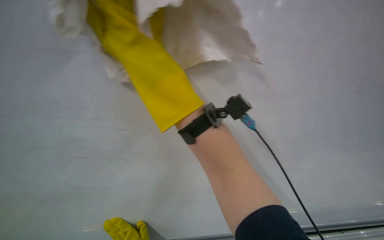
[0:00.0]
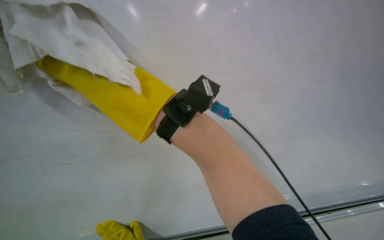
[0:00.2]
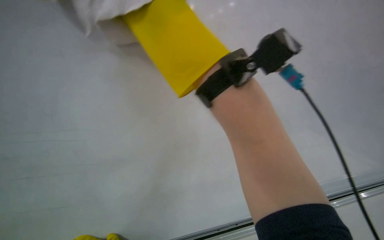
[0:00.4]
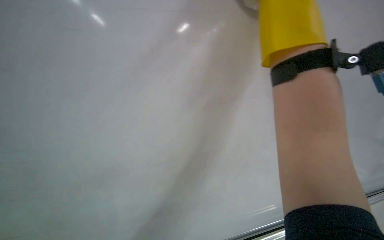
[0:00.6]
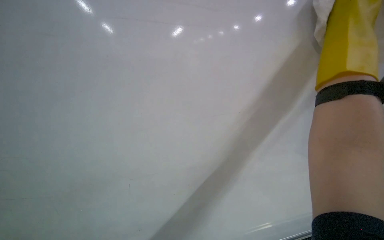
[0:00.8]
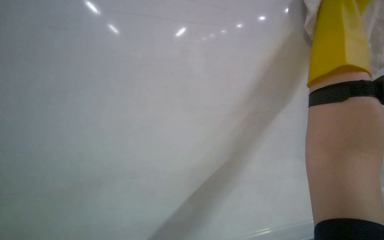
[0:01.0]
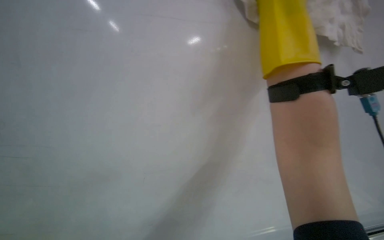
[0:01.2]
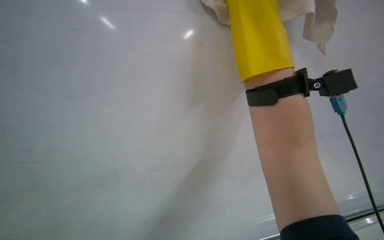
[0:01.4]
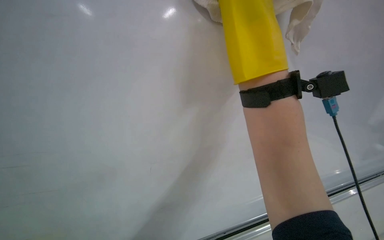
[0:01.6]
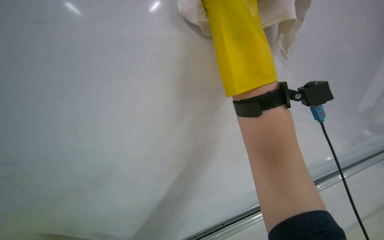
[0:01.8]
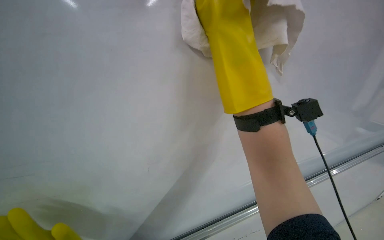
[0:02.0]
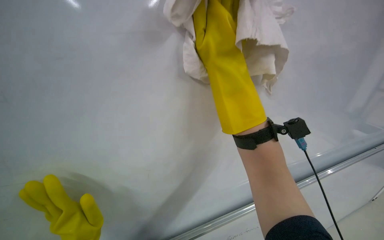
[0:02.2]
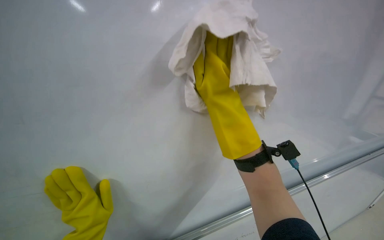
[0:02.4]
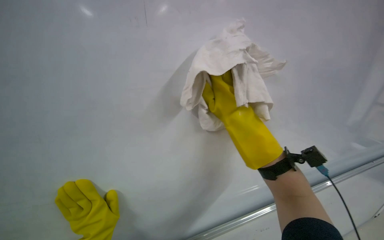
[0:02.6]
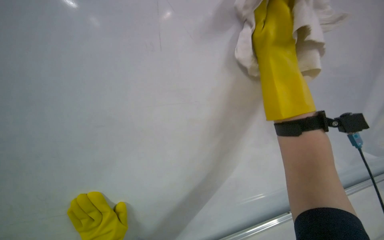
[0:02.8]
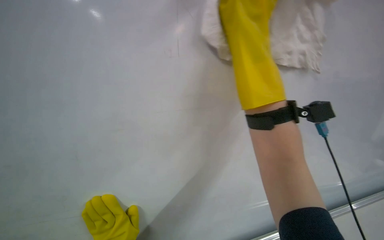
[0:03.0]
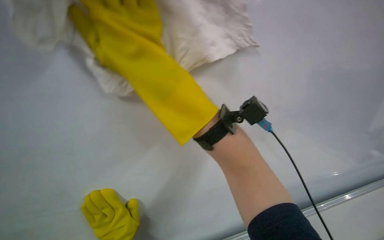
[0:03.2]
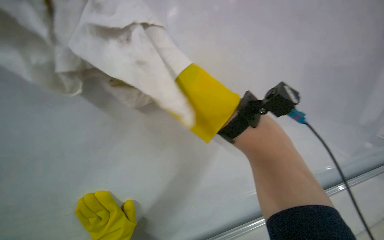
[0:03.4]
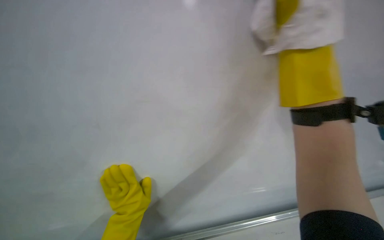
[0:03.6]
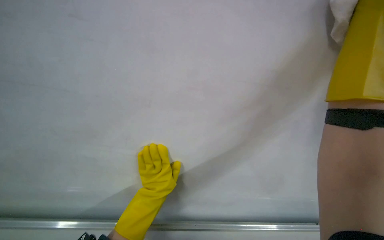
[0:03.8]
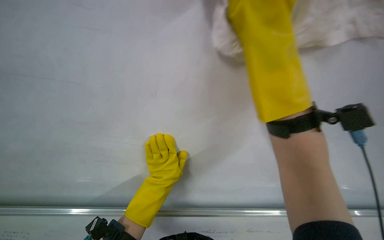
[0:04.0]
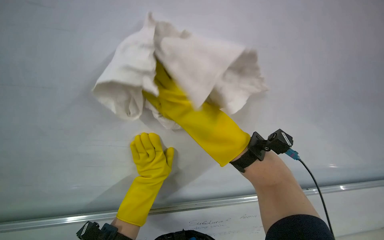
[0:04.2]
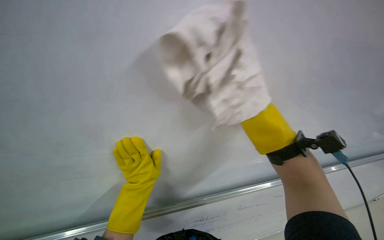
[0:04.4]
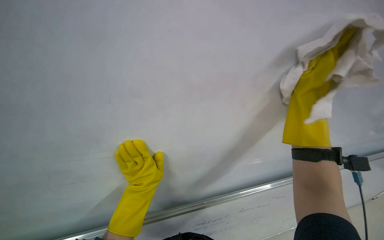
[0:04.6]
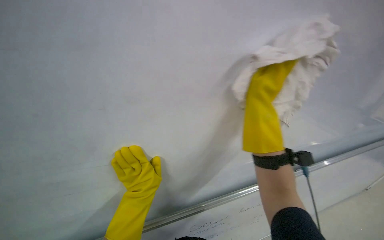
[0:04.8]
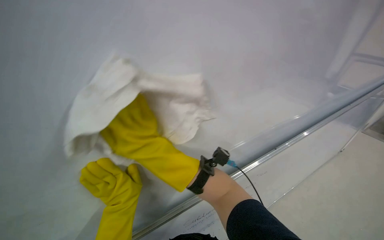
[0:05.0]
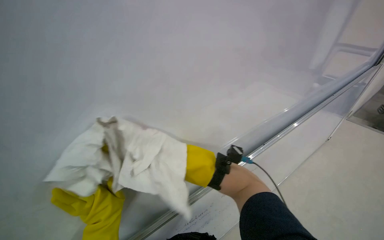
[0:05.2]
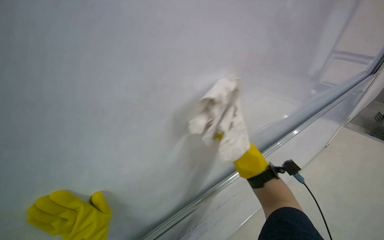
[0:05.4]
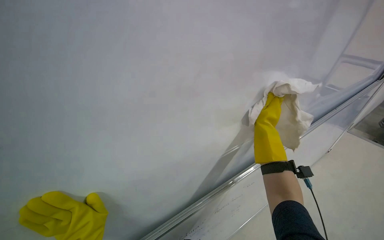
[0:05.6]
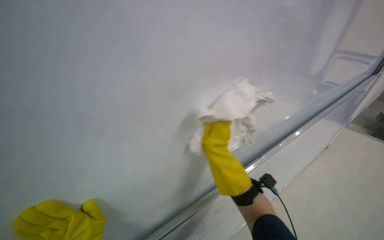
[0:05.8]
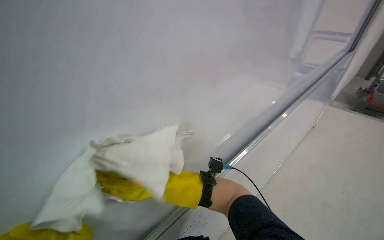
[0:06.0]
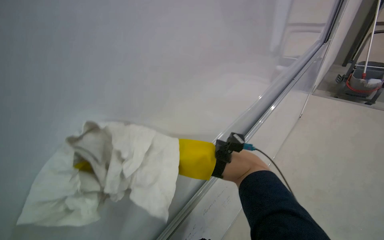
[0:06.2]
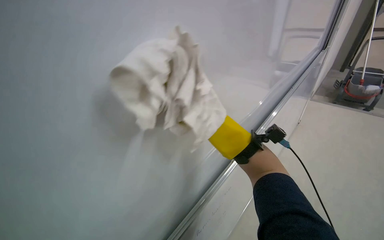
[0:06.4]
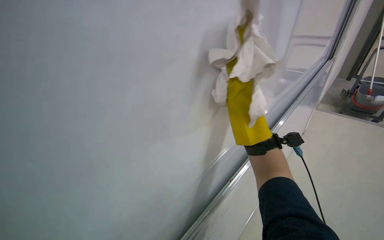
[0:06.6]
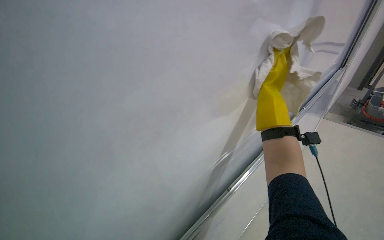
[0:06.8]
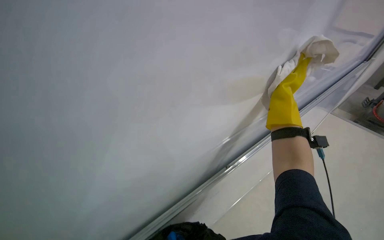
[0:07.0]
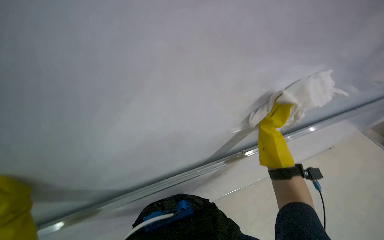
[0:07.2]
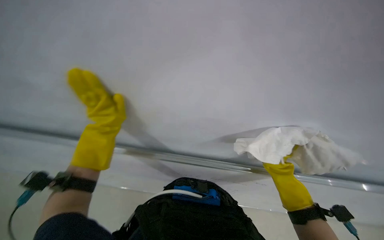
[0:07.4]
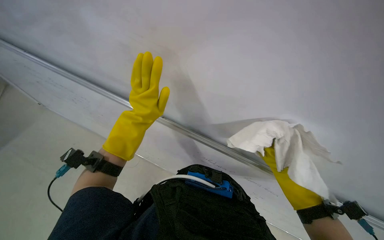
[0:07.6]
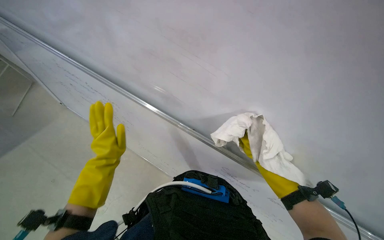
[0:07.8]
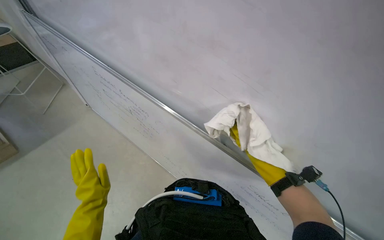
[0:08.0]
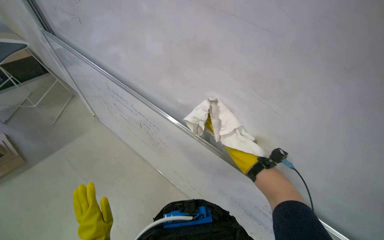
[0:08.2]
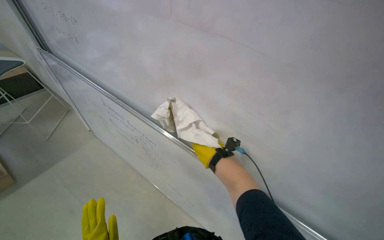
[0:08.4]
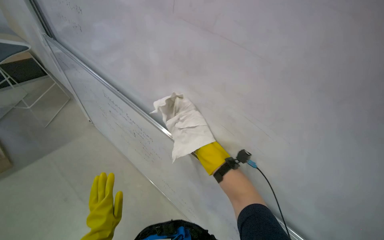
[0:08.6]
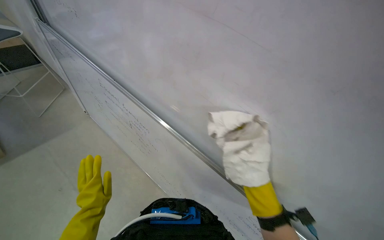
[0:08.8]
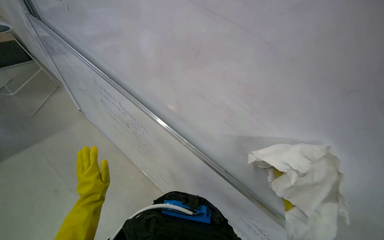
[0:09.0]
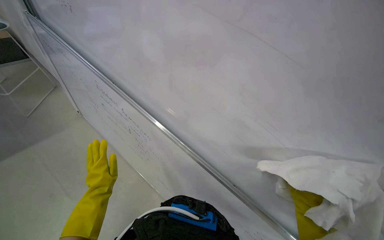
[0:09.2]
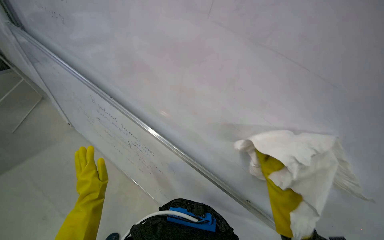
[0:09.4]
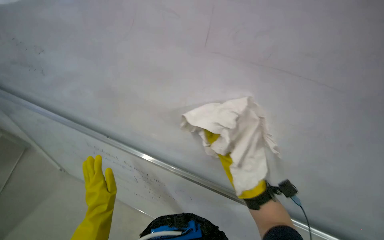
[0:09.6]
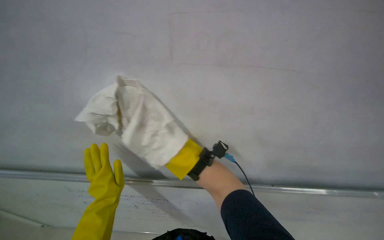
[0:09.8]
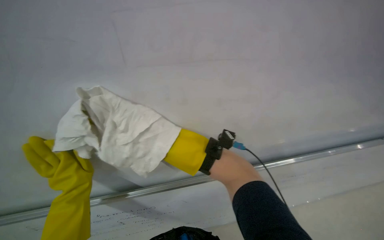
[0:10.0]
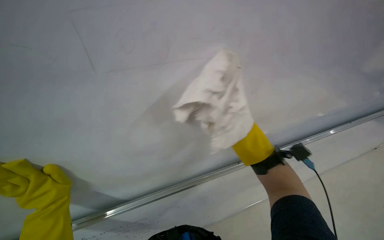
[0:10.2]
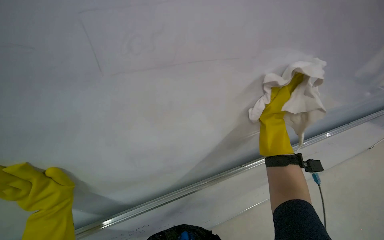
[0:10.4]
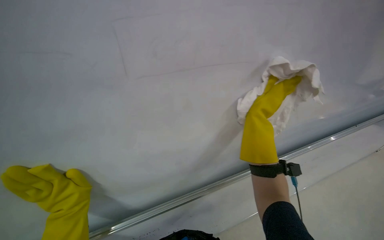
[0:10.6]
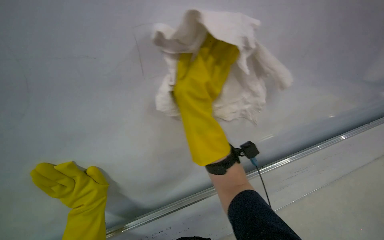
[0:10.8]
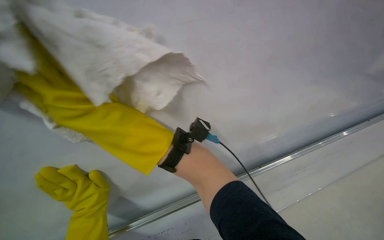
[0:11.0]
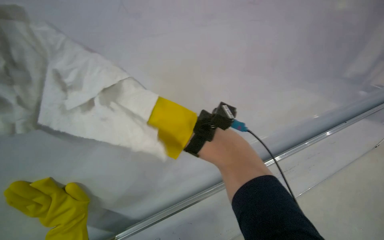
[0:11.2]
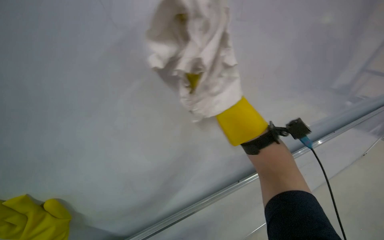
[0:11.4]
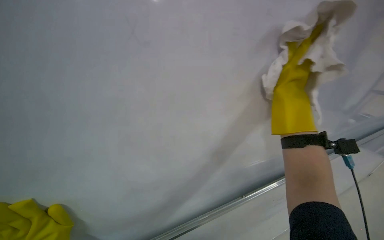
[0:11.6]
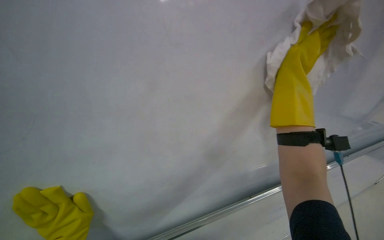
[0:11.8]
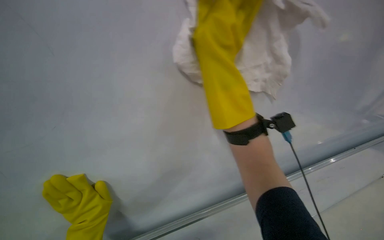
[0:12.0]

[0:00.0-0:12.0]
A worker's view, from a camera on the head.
Job: wiping surfaces.
The whole recording: Wiping whiteboard surface. The worker wipes the whiteboard surface with a cloth, periodically re-wetting and wringing it.
0:03.0 to 0:04.4: The wearer's head swings approximately 30 degrees to the right.
0:04.4 to 0:06.0: The head rotates roughly 25 degrees to the right.
0:06.0 to 0:07.6: The view swings some 30 degrees to the left. The camera pitches upward, by roughly 25 degrees.
0:09.0 to 0:10.4: The wearer's head swings roughly 20 degrees to the right.

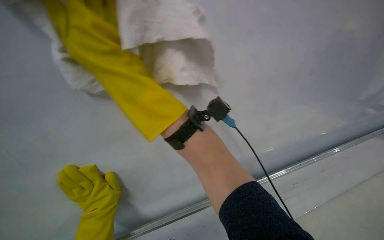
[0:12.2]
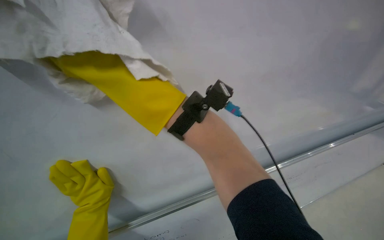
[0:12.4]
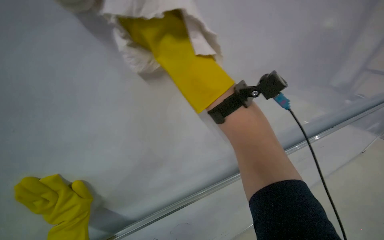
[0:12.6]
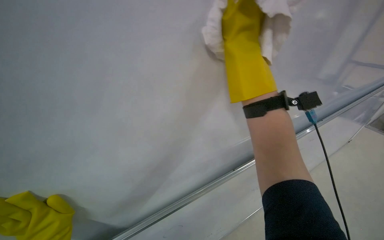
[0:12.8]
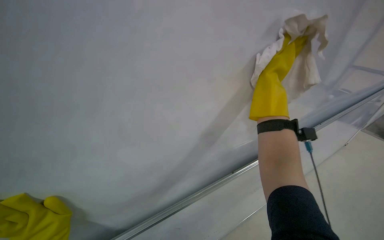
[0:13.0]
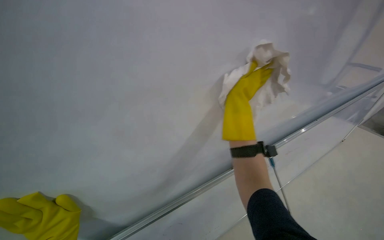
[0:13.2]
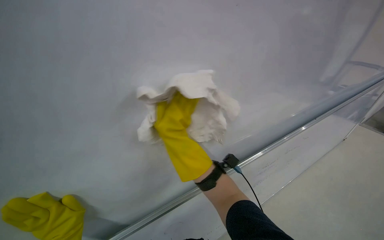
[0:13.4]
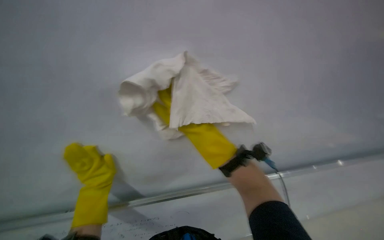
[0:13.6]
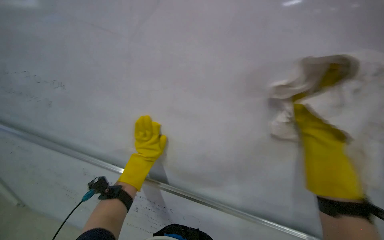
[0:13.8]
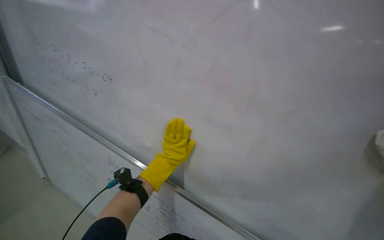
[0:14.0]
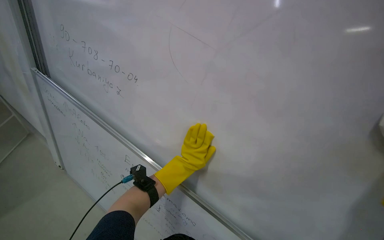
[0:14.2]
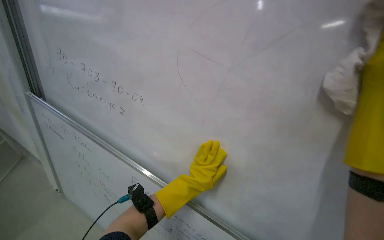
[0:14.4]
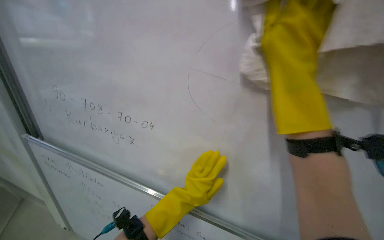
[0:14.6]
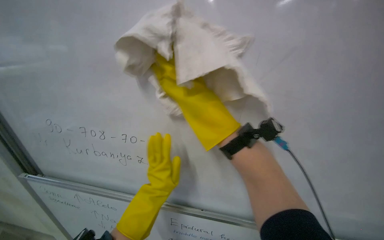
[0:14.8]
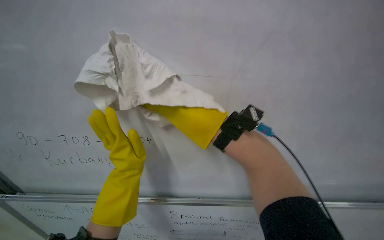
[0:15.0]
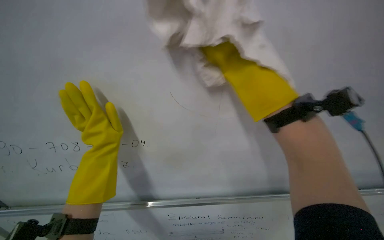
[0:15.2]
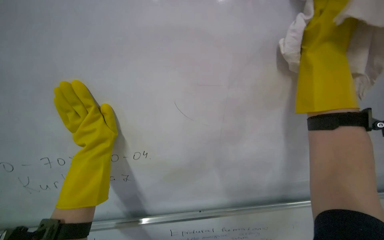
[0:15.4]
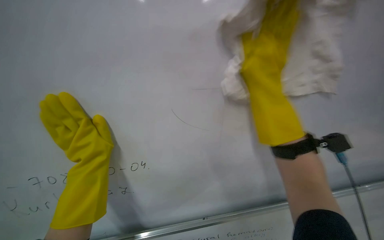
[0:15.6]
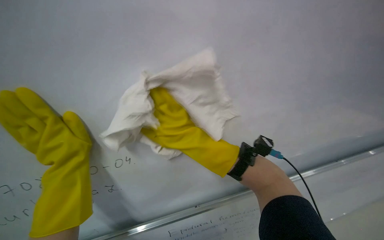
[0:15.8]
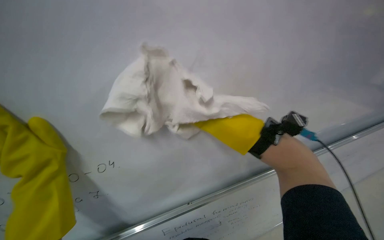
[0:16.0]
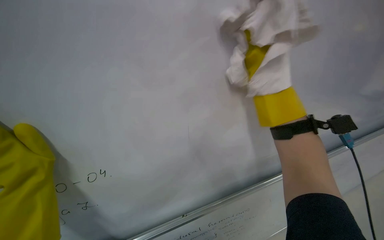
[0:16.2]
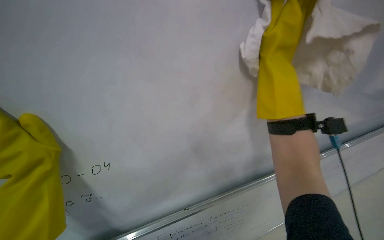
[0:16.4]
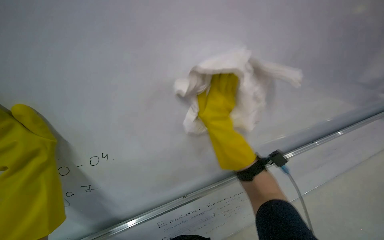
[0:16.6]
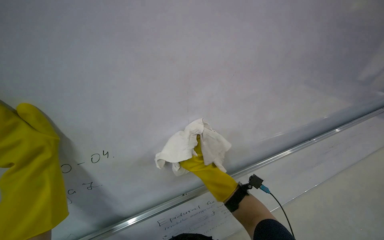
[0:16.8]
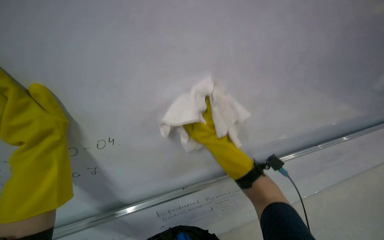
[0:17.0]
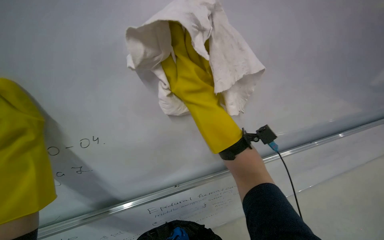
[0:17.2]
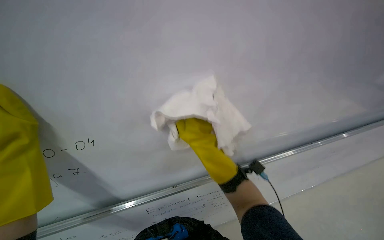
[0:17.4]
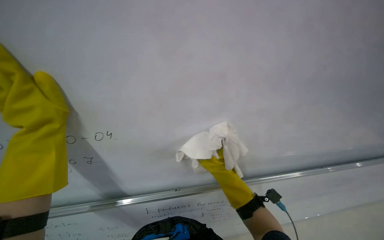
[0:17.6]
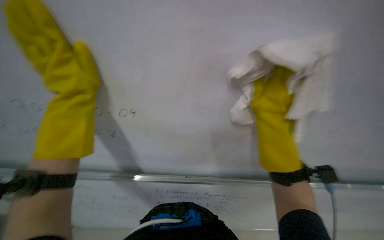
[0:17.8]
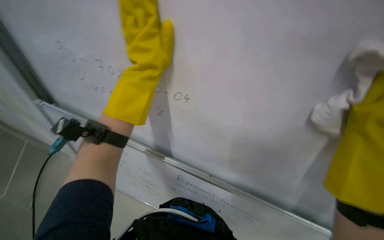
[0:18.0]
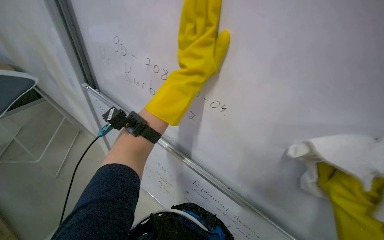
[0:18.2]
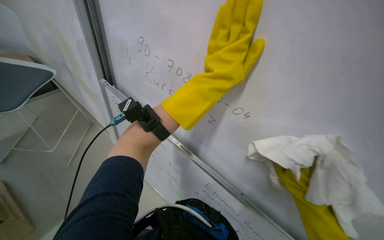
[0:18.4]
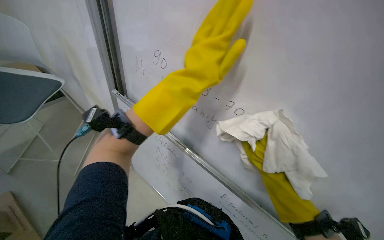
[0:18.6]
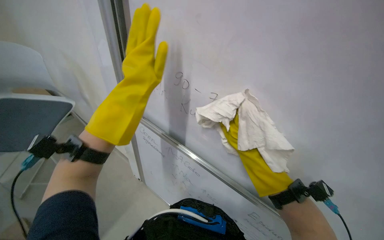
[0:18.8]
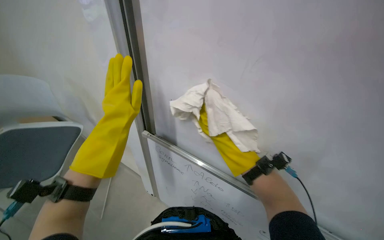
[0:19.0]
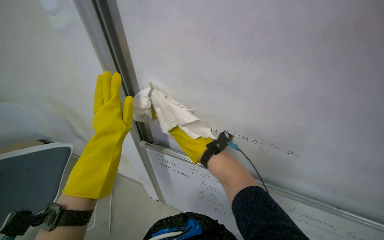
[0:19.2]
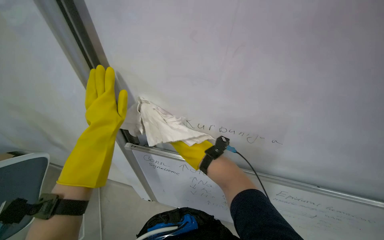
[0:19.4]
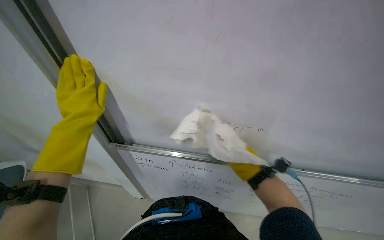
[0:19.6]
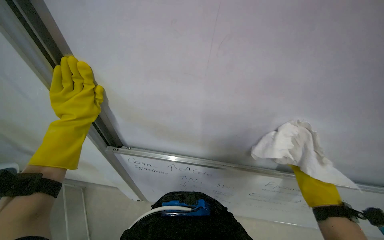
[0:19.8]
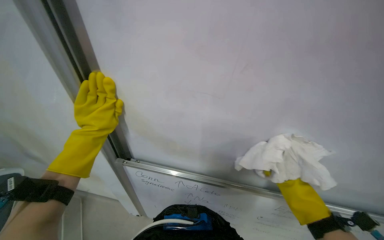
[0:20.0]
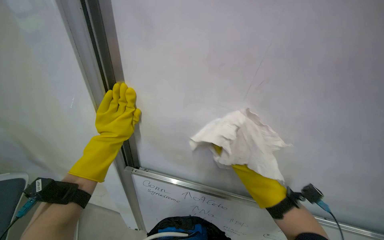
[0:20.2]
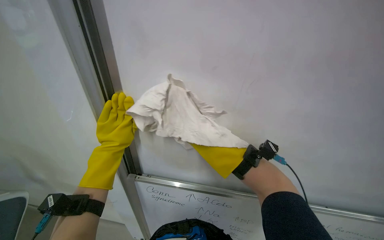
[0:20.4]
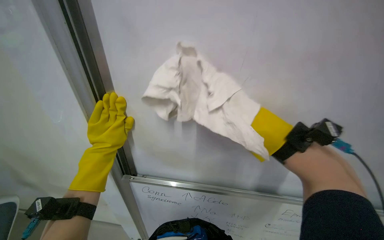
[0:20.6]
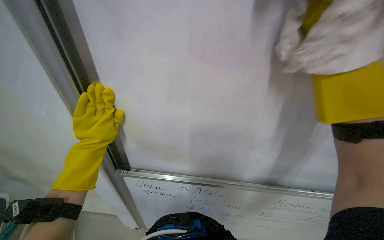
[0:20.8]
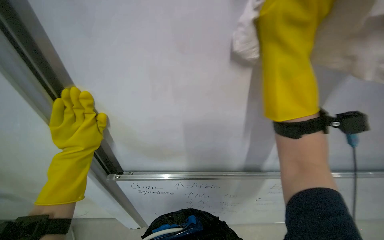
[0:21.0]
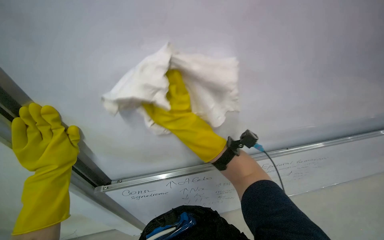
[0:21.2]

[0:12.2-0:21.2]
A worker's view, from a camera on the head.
Job: wiping surfaces.
The whole recording: Wiping whiteboard surface. The worker wipes the whiteboard surface with a cloth, periodically re-wetting and wringing it.
0:12.2 to 0:13.8: The head turns to the left by approximately 45 degrees.
0:13.8 to 0:15.2: The head rotates some 45 degrees to the left.
0:15.2 to 0:16.6: The head rotates about 15 degrees to the right. The right hand swings left and right, about 25 cm each way, with 2 reversals.
0:16.6 to 0:18.2: The wearer's head swings some 60 degrees to the left.
0:18.2 to 0:19.8: The view tilts roughly 15 degrees upward. The left hand heads down the picture, covering approximately 15 cm.
